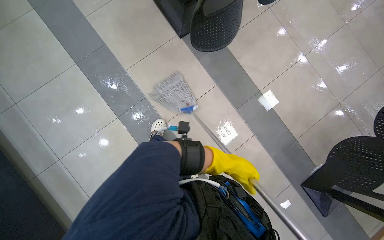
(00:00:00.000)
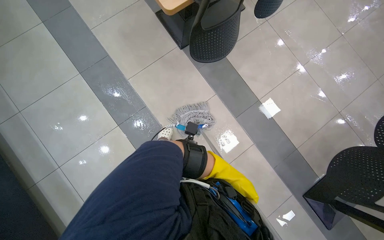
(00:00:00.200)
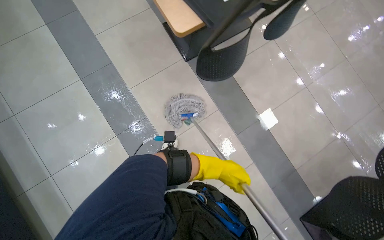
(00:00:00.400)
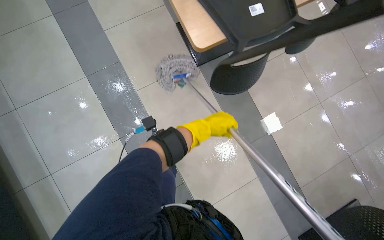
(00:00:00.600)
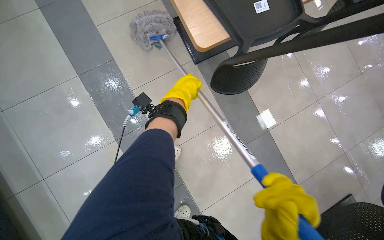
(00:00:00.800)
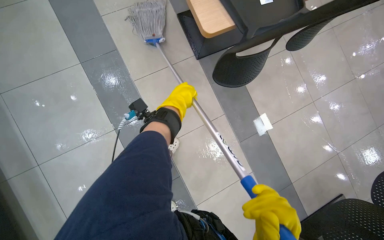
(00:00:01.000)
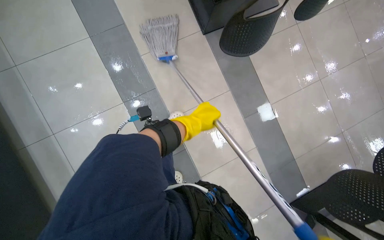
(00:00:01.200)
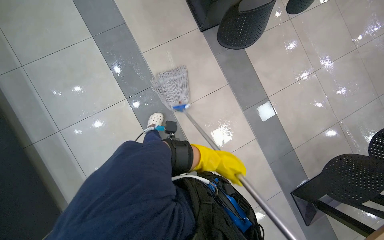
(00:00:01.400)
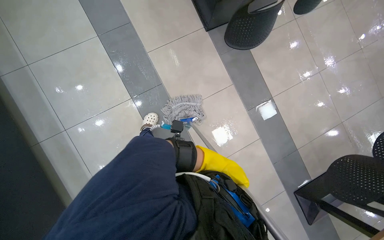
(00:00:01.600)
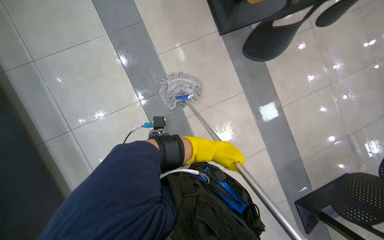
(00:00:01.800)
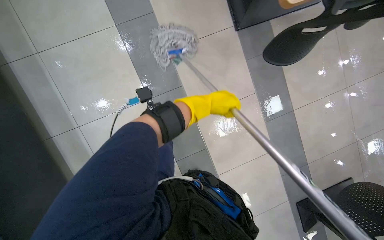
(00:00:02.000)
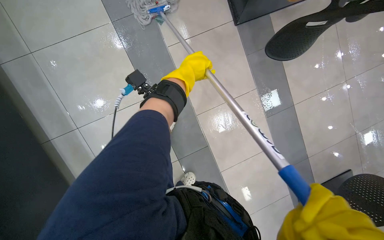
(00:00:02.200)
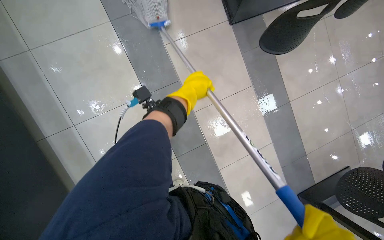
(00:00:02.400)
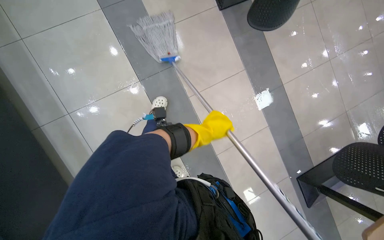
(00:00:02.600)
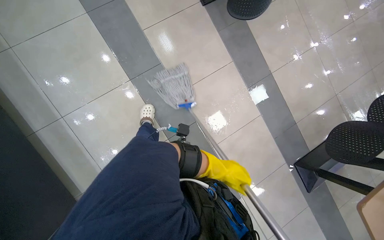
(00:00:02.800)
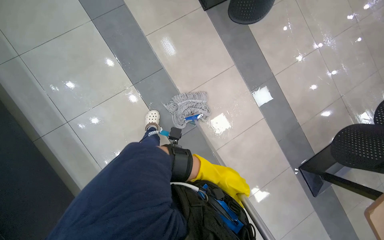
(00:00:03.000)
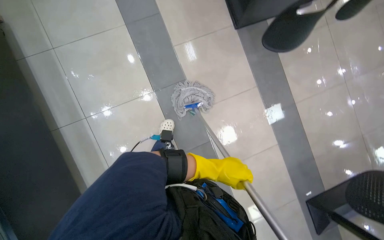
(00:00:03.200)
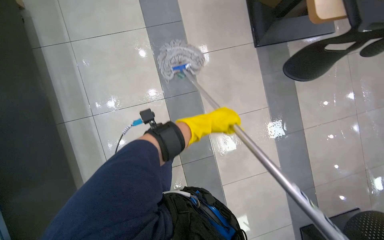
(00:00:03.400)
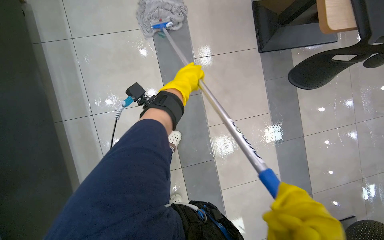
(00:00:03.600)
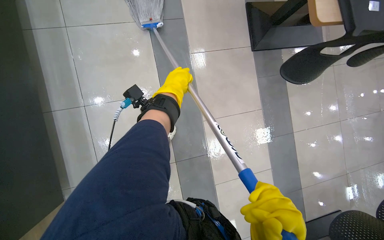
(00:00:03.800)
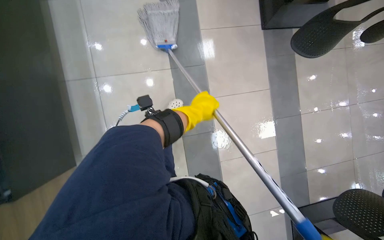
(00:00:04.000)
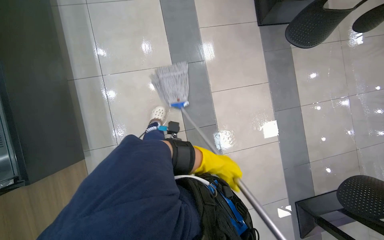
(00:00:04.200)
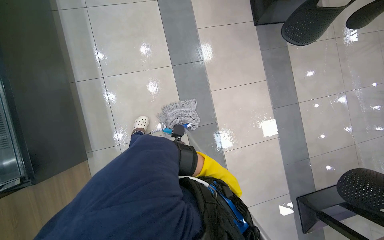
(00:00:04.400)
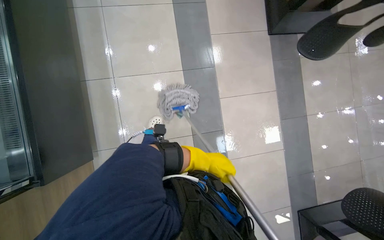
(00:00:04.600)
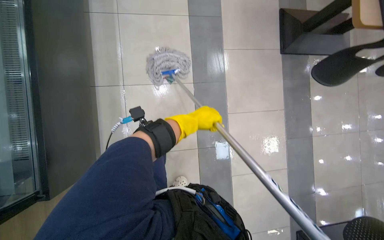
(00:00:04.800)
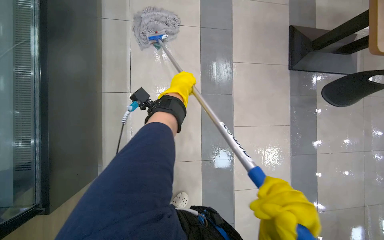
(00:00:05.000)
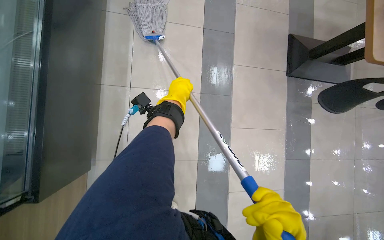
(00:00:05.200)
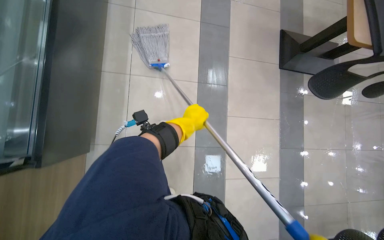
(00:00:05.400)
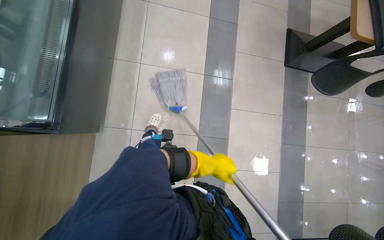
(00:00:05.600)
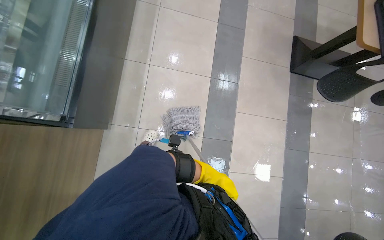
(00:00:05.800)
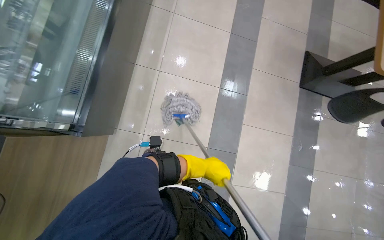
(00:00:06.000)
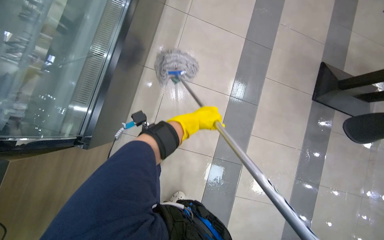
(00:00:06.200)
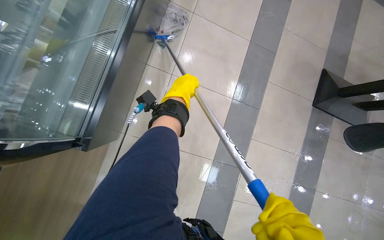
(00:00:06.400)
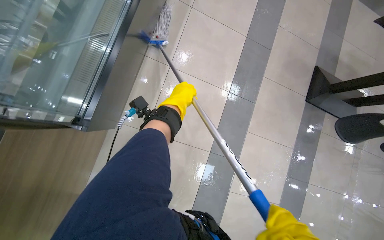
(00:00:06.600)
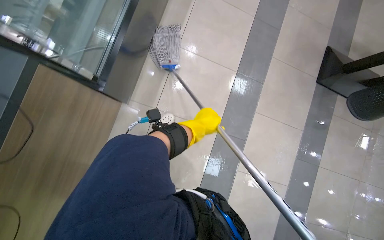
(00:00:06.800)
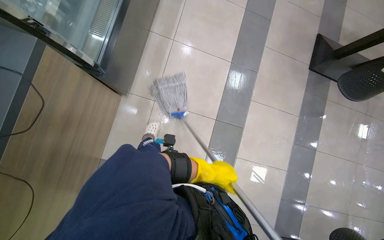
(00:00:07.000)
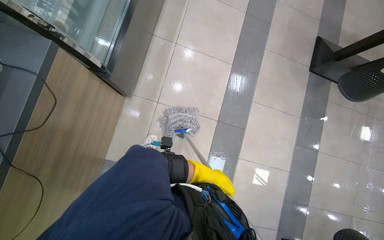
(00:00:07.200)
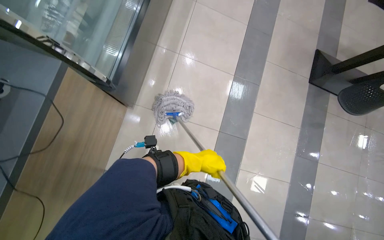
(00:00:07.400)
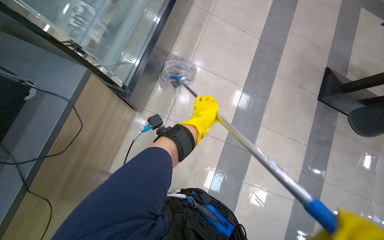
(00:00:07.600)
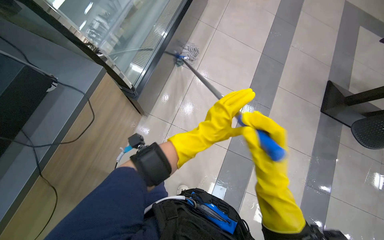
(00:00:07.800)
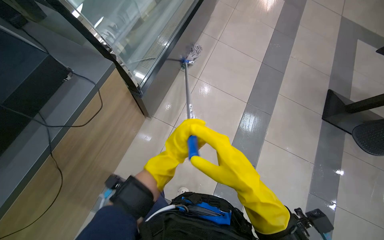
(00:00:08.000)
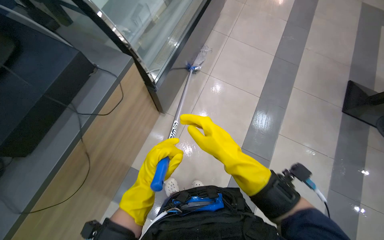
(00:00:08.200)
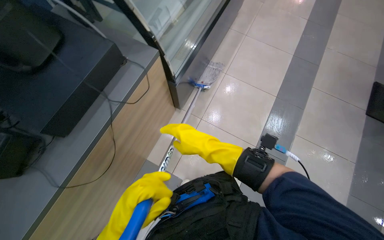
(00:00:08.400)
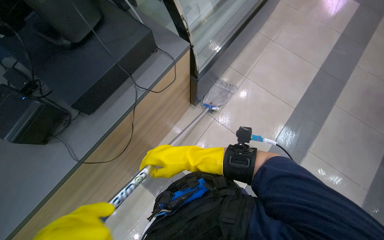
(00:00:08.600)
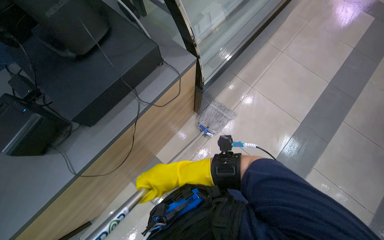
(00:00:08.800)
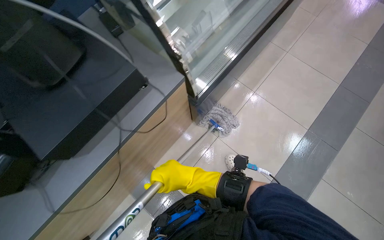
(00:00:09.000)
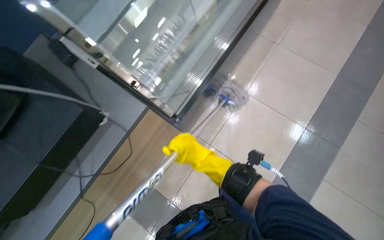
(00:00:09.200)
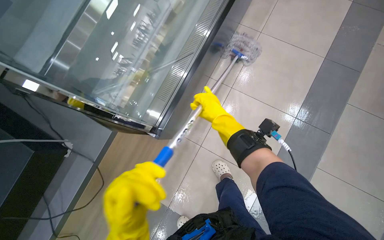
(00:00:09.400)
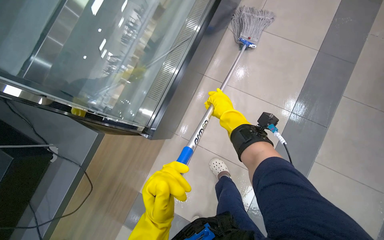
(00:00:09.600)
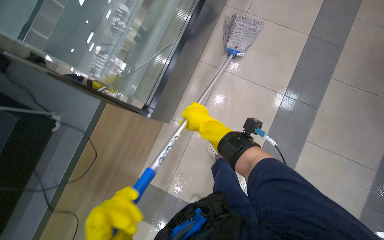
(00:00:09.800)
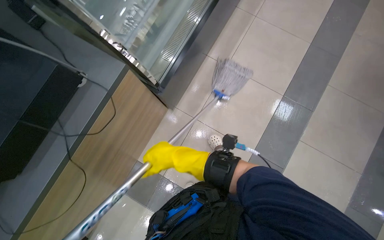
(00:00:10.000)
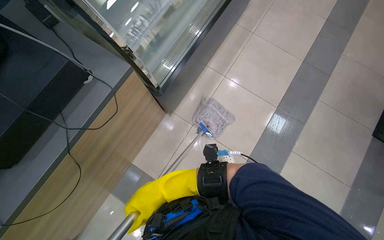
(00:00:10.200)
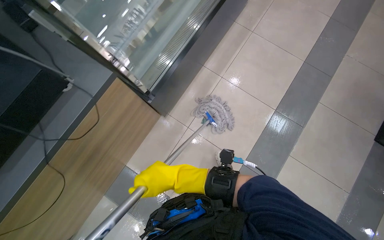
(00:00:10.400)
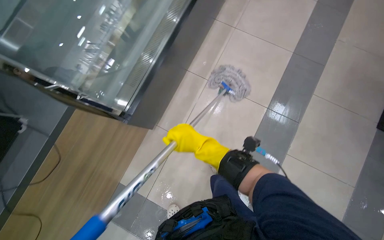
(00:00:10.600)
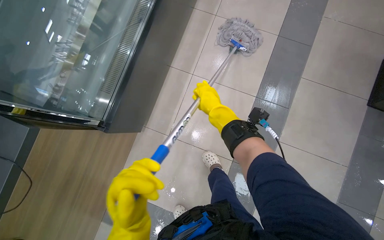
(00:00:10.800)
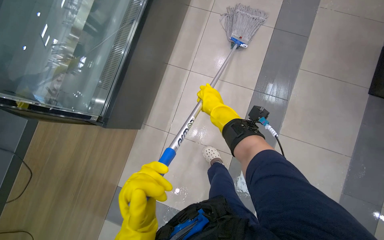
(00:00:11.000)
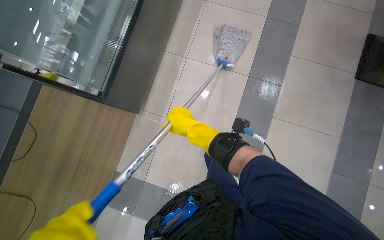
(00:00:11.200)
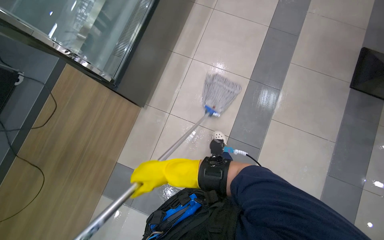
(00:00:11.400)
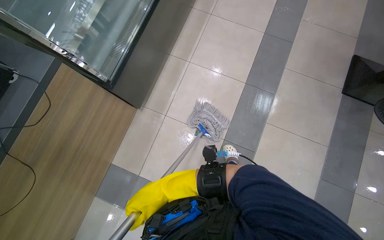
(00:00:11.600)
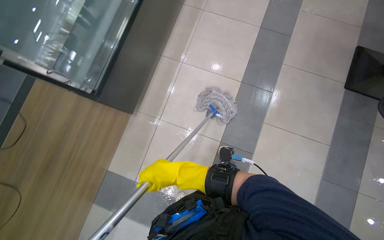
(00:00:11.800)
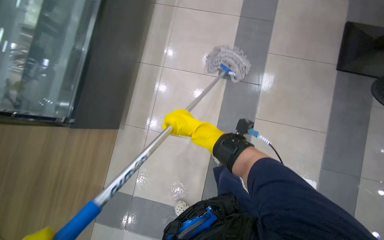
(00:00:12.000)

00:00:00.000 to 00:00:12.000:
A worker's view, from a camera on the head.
Job: mopping floor.
The whole recording: Mopping cafeteria floor. The worker mops the tiled floor of the cafeteria with a string mop.
00:00:00.000 to 00:00:01.600: The left hand goes up and down the picture, roughly 35 cm each way, reversing 2 times.
00:00:01.600 to 00:00:03.000: The left hand travels nearer to the camera and to the left by roughly 20 cm, and goes up the picture and returns, approximately 40 cm each way.
00:00:06.000 to 00:00:07.600: The left hand moves up and down the picture over about 35 cm, changing direction 2 times.
00:00:07.600 to 00:00:09.000: The wearer looks roughly 25 degrees further to the left.
00:00:09.000 to 00:00:10.400: The right hand travels up the picture and back again, some 30 cm each way.
00:00:10.400 to 00:00:12.000: The right hand goes up and down the picture, about 30 cm each way, reversing 2 times.

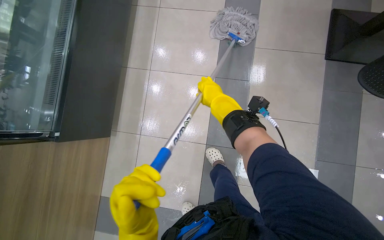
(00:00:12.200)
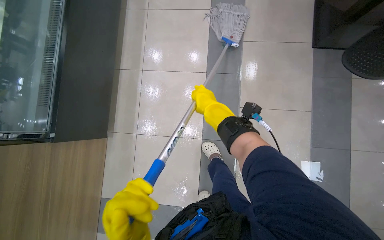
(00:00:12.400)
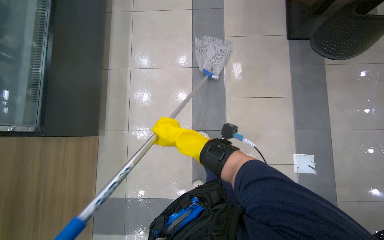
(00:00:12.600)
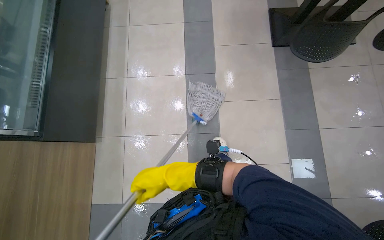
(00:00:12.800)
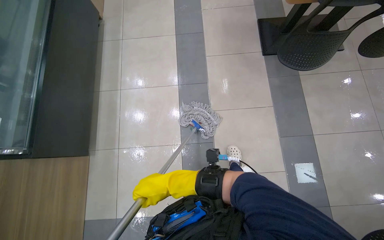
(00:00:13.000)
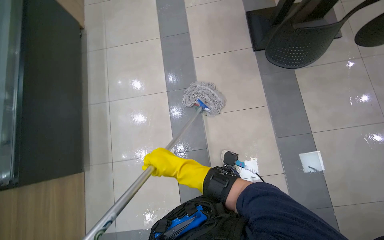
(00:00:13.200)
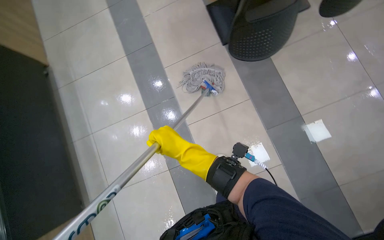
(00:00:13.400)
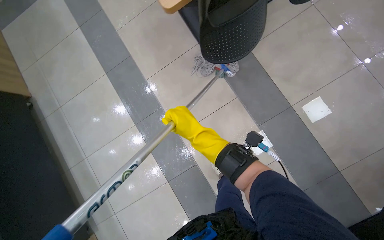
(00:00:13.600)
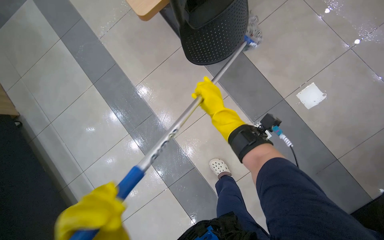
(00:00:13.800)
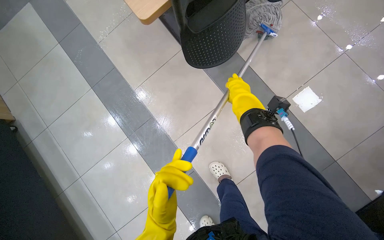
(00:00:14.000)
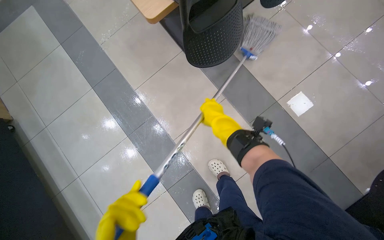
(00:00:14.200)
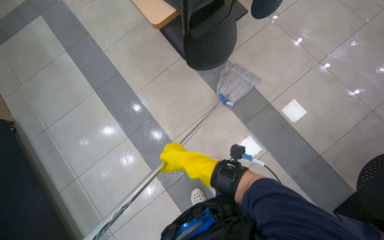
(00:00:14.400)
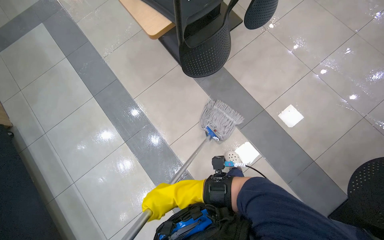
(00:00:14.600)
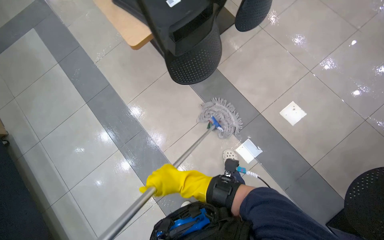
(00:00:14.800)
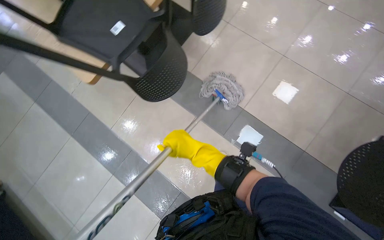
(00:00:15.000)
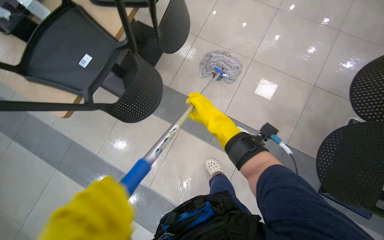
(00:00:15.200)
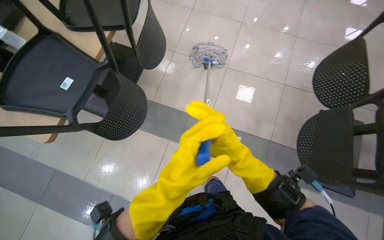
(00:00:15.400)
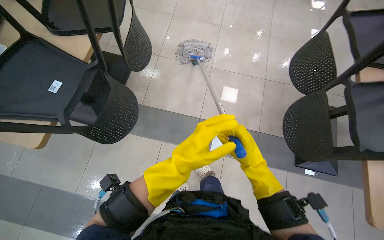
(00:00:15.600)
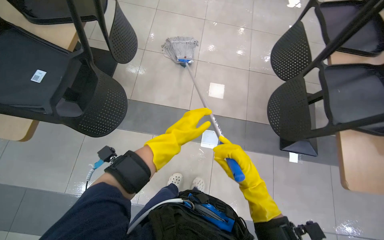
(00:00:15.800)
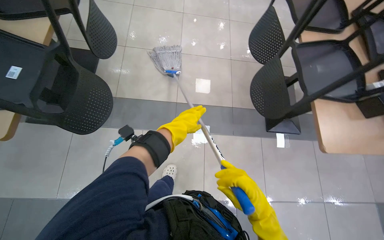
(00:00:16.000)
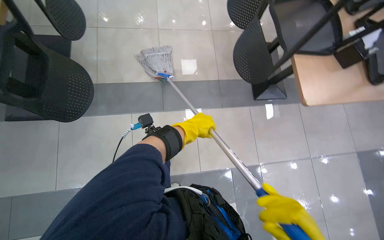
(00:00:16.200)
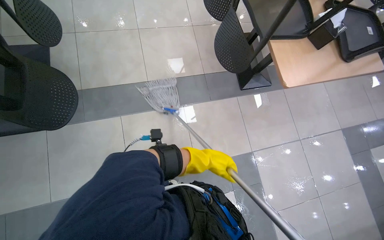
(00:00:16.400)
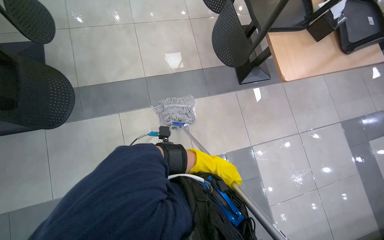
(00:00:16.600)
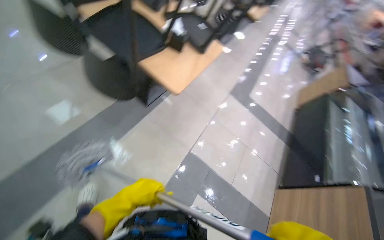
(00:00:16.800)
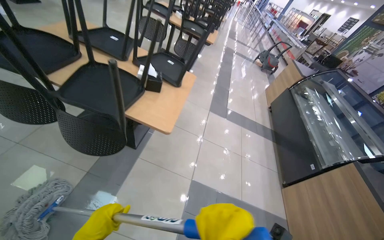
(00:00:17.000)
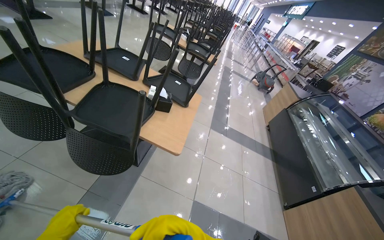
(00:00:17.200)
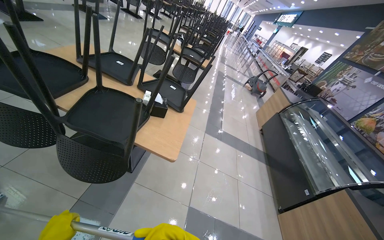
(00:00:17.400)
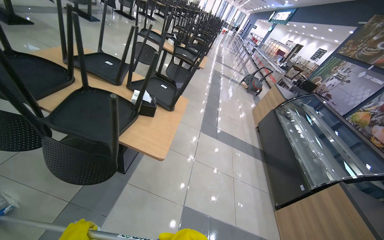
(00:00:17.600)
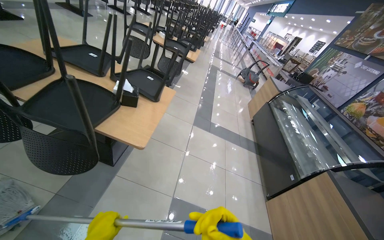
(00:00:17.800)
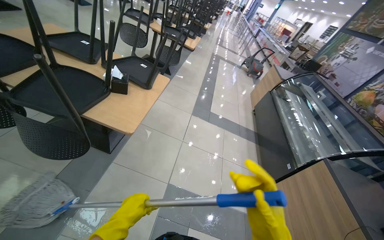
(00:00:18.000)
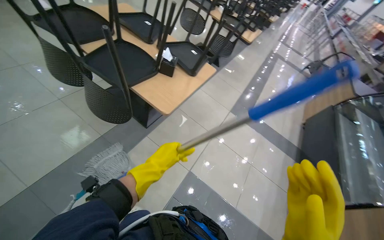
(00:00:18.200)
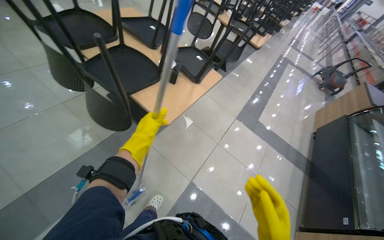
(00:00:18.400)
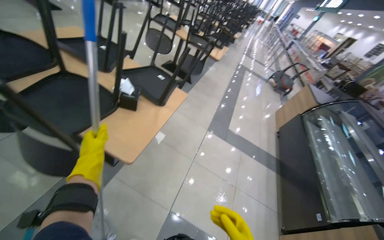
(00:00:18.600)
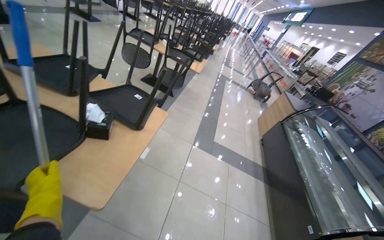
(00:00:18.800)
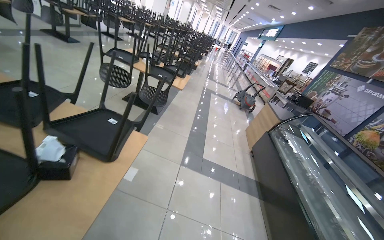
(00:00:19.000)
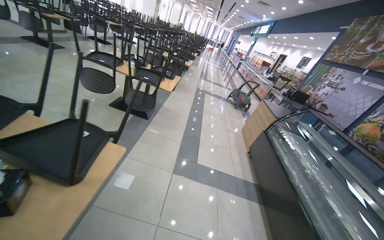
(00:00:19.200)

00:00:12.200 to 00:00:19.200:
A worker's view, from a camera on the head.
Job: mopping floor.
The whole recording: Mopping cafeteria floor. The worker mops the tiled floor of the cafeteria with a string mop.
00:00:13.600 to 00:00:15.000: The right hand goes up and down the picture, about 35 cm each way, reversing 2 times.
00:00:15.000 to 00:00:16.400: The head turns to the right by roughly 50 degrees.
00:00:16.400 to 00:00:17.800: The wearer looks approximately 65 degrees further to the right. The view tips upward by roughly 15 degrees.
00:00:17.800 to 00:00:19.200: The head travels about 70 cm.
